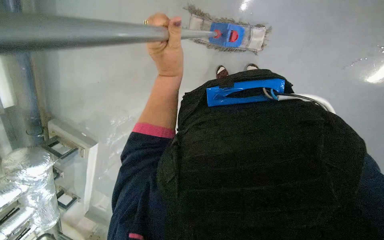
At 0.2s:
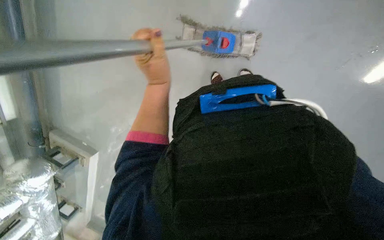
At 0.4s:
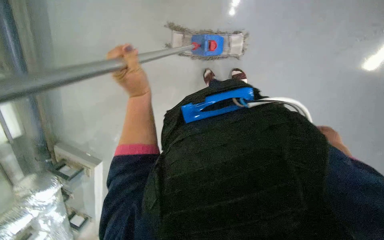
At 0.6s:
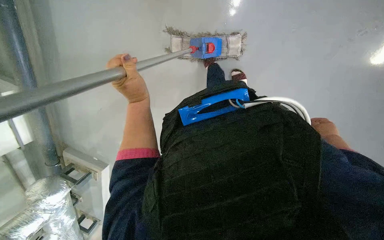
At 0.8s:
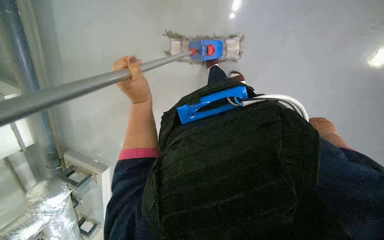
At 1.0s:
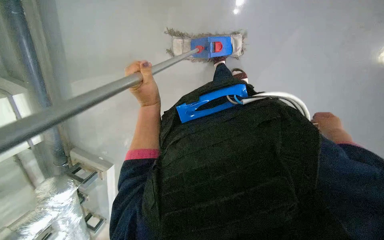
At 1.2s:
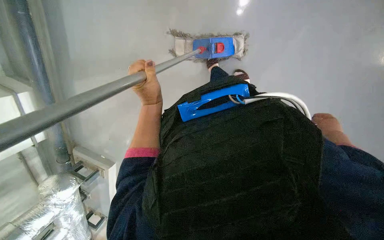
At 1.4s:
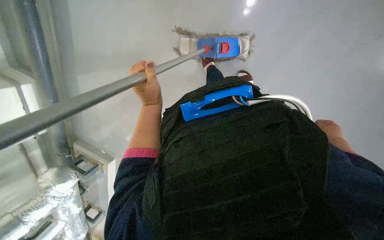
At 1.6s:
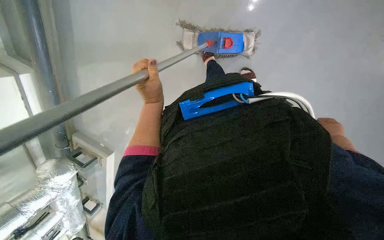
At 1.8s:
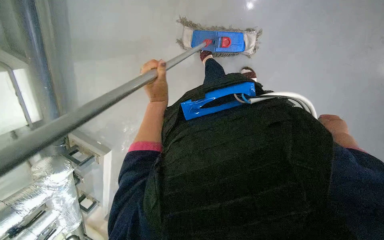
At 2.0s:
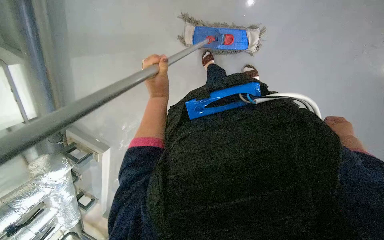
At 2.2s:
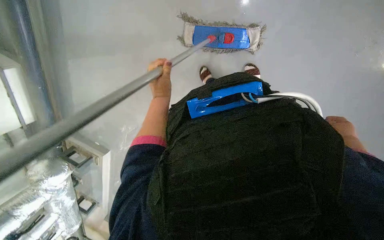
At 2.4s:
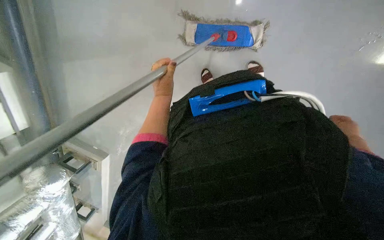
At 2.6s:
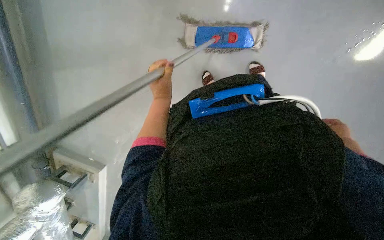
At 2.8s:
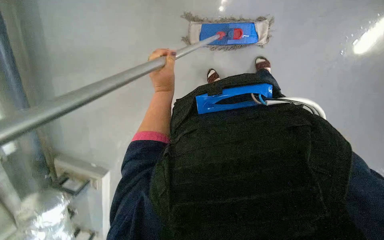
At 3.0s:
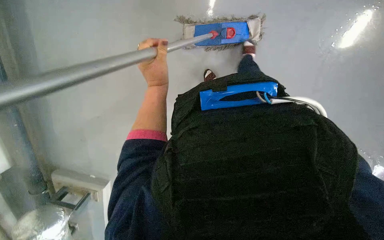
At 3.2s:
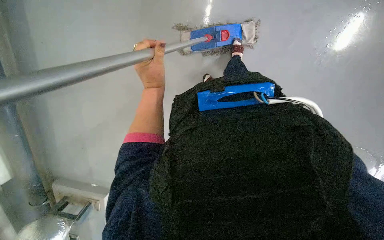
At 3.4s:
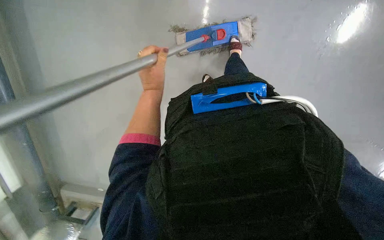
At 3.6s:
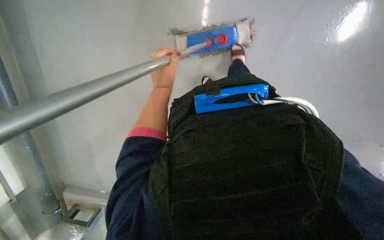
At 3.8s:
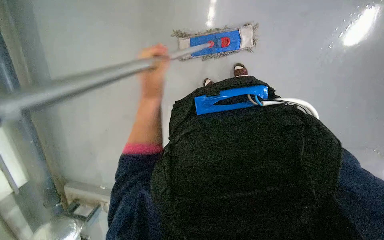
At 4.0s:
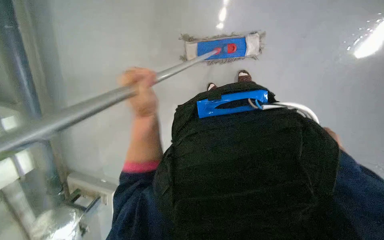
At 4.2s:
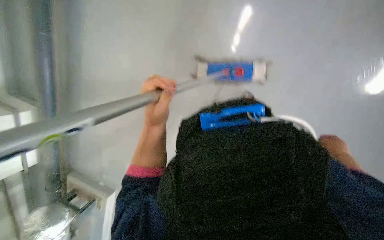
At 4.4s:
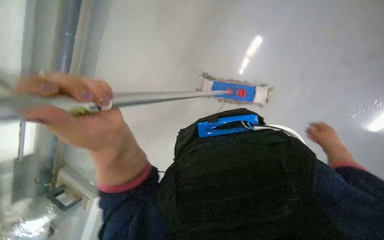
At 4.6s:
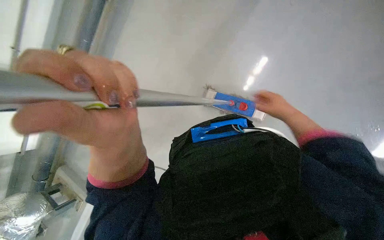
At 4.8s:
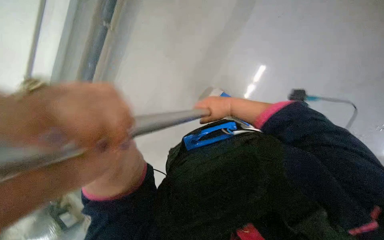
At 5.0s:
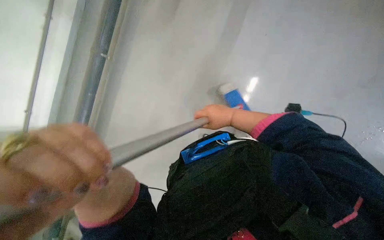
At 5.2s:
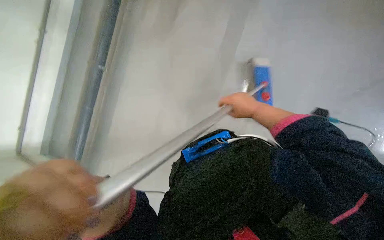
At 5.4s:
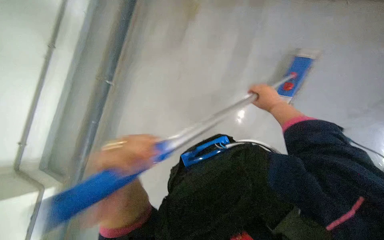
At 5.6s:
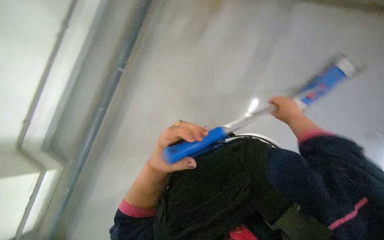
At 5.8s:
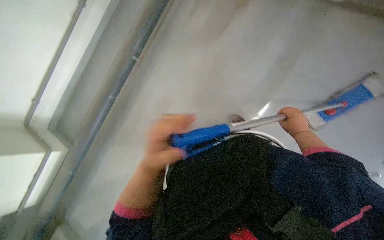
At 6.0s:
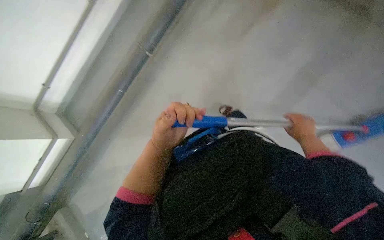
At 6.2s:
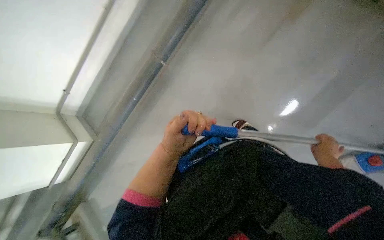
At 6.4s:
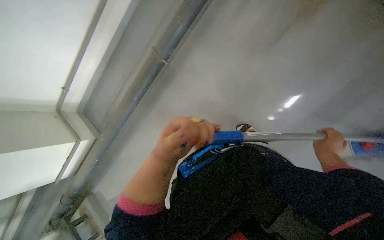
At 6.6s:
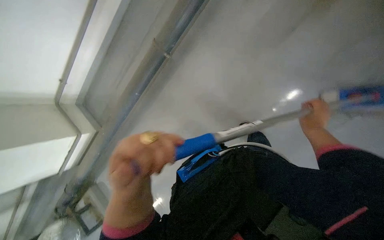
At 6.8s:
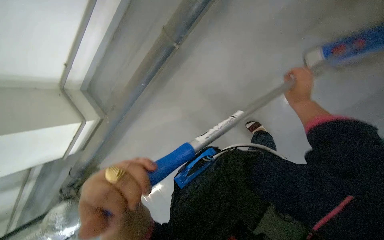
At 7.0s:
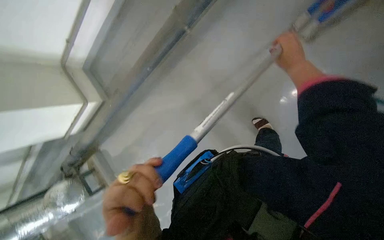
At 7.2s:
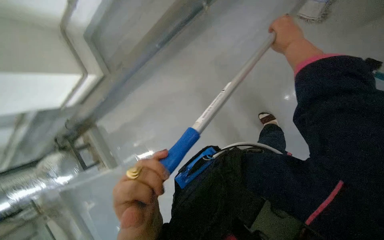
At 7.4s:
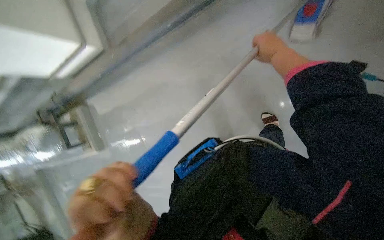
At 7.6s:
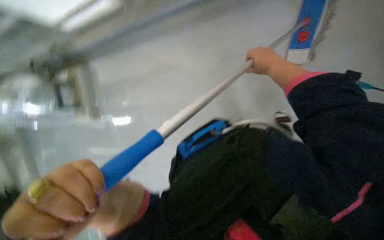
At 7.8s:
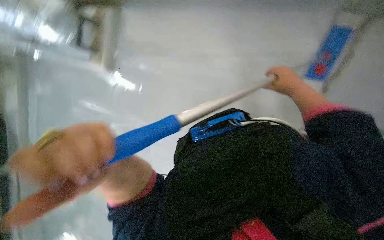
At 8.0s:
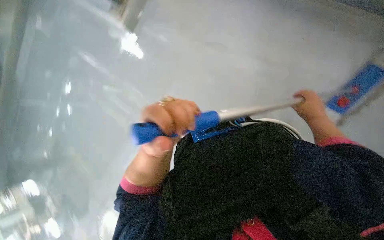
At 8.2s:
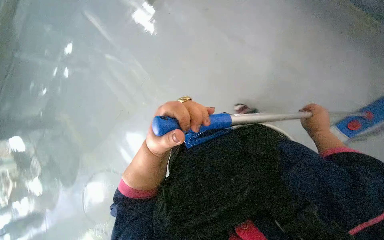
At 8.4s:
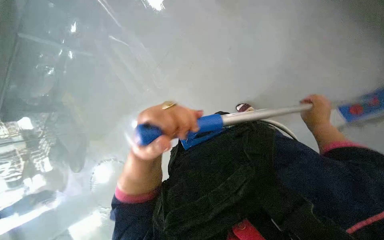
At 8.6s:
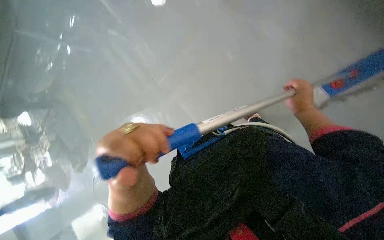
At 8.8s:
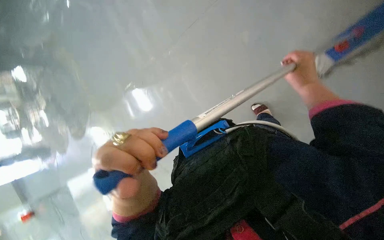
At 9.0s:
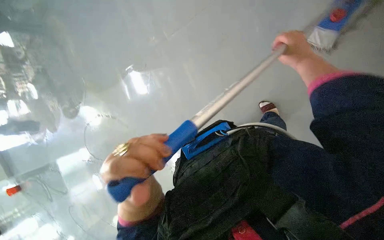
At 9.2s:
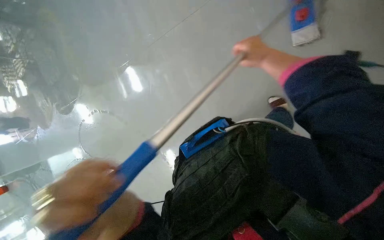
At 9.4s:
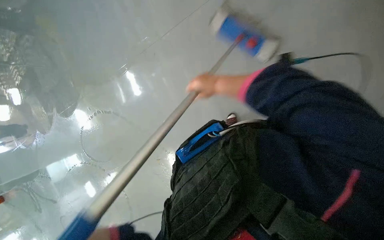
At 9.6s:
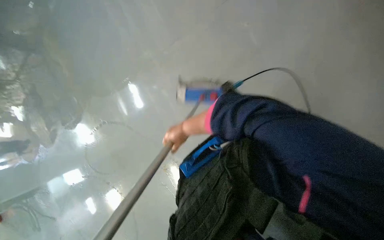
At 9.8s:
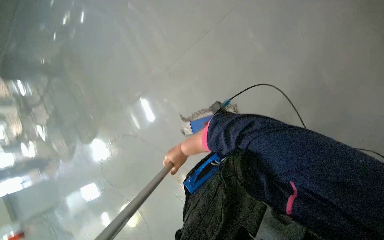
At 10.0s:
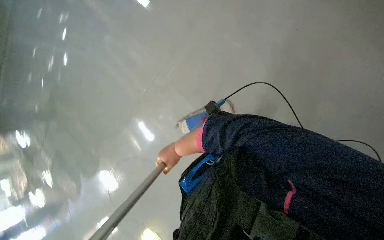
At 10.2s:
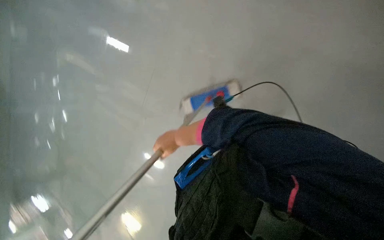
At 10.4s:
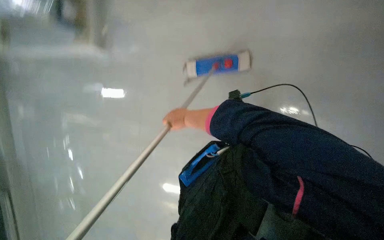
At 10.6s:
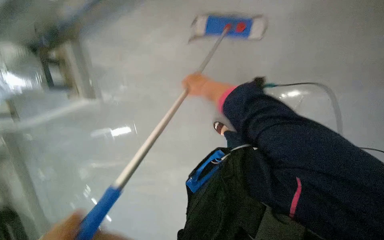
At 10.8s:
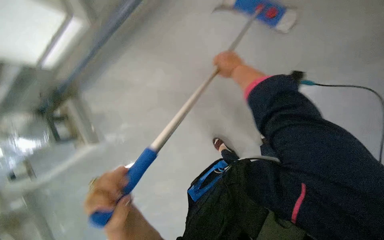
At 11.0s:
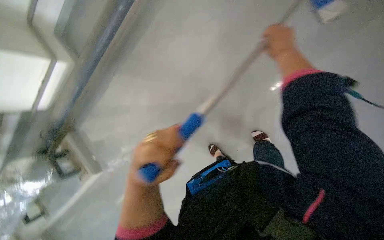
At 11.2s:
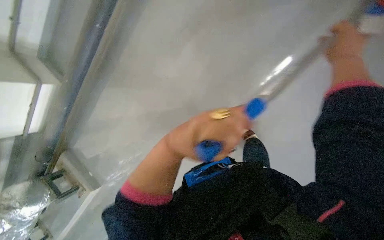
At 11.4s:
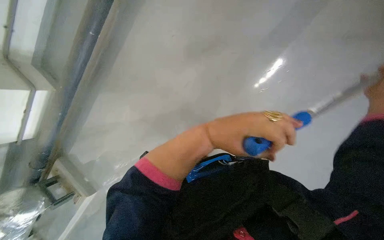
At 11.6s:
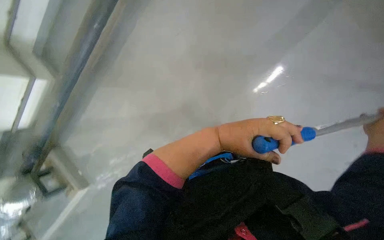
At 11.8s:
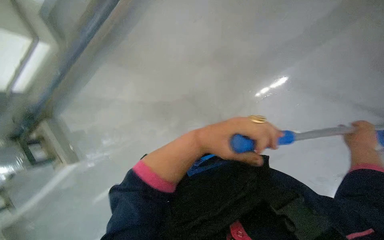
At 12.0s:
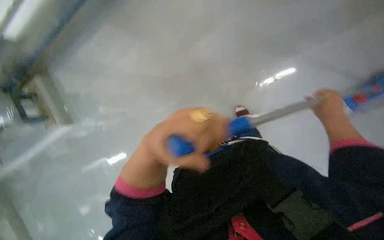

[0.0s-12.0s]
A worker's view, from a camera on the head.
Job: mopping floor.
The whole recording: Mopping the floor. The worker mops the floor with a flat mop, moving across different areas of the room.
0.0s to 1.6s: The left hand travels farther from the camera by roughly 10 cm.
3.0s to 4.4s: The wearer looks about 15 degrees further upward. The left hand goes approximately 50 cm nearer to the camera and down the picture.
4.4s to 6.0s: The left hand goes roughly 35 cm farther from the camera.
6.0s to 7.6s: The wearer looks roughly 20 degrees further downward. Everything in view rotates some 35 degrees clockwise.

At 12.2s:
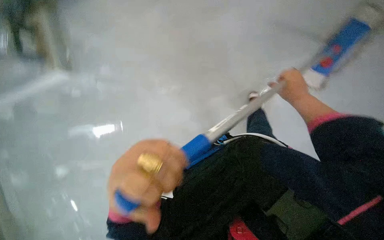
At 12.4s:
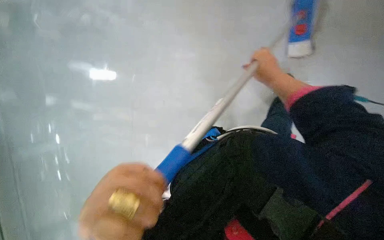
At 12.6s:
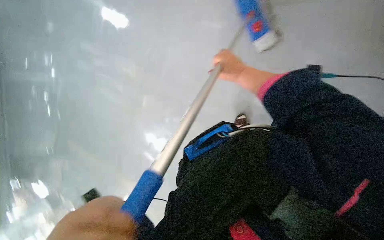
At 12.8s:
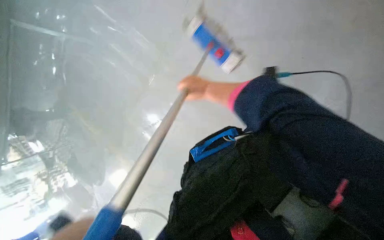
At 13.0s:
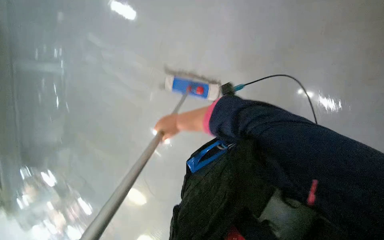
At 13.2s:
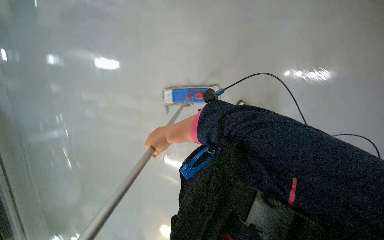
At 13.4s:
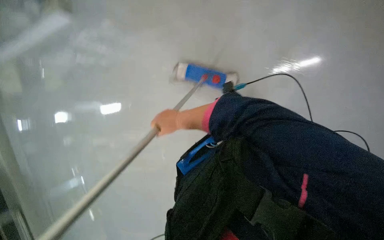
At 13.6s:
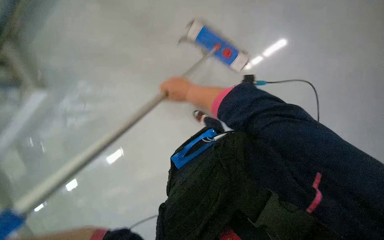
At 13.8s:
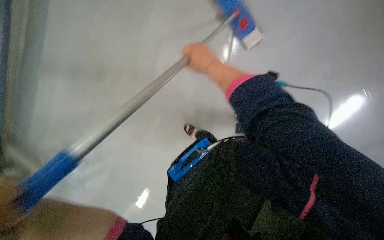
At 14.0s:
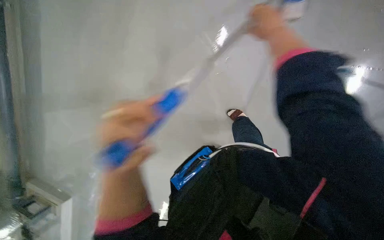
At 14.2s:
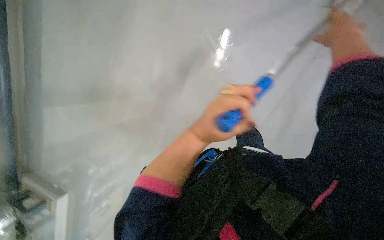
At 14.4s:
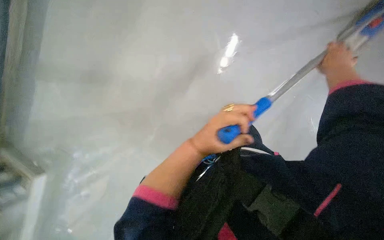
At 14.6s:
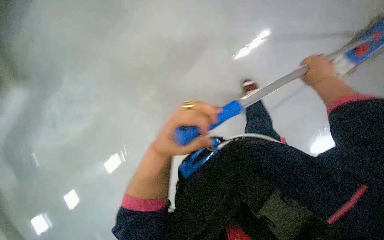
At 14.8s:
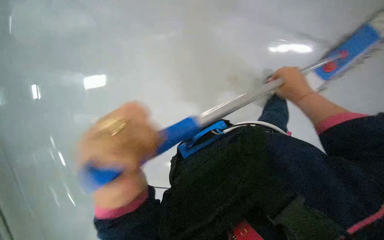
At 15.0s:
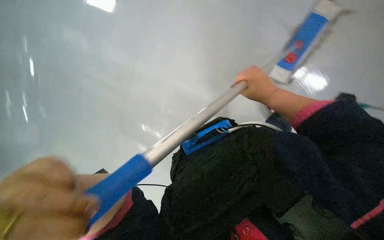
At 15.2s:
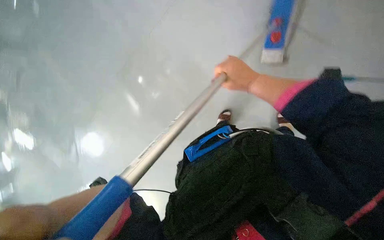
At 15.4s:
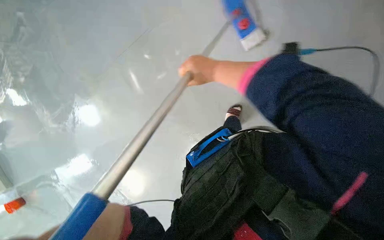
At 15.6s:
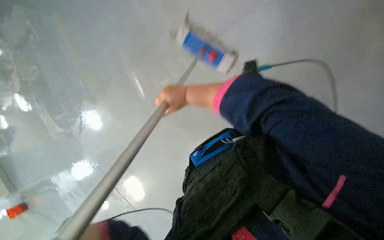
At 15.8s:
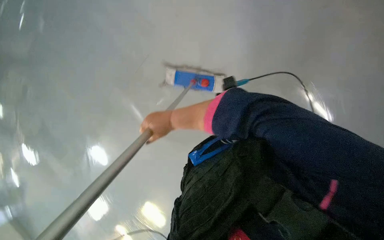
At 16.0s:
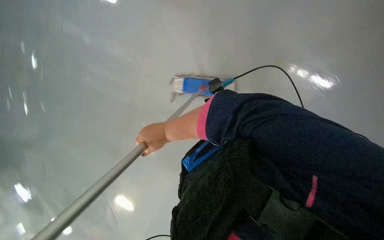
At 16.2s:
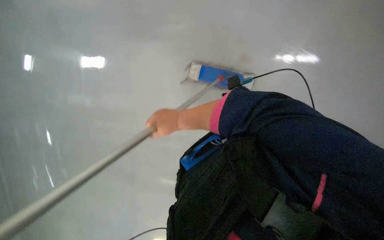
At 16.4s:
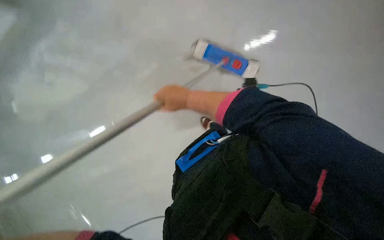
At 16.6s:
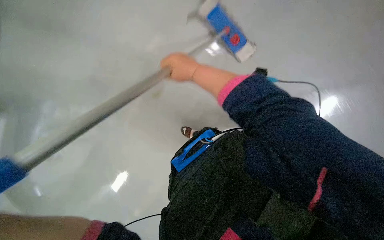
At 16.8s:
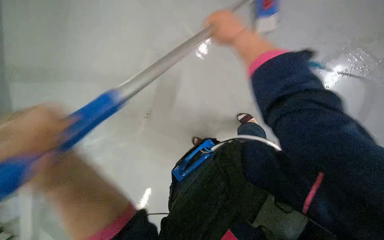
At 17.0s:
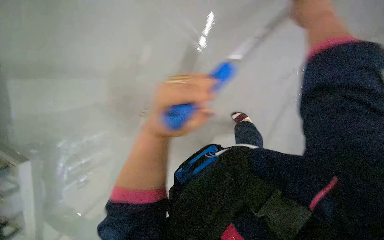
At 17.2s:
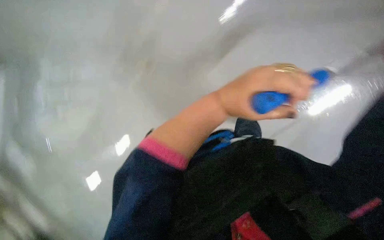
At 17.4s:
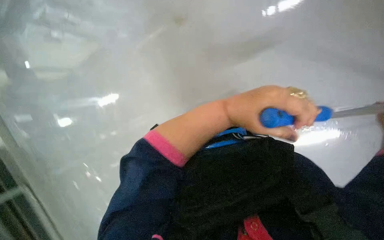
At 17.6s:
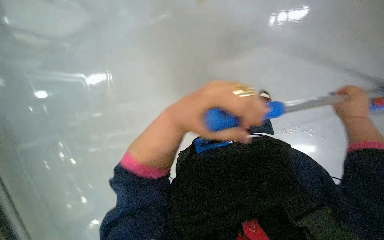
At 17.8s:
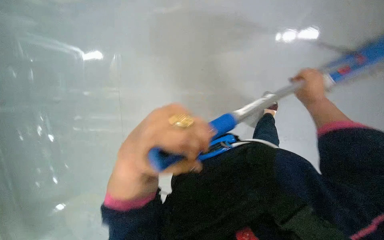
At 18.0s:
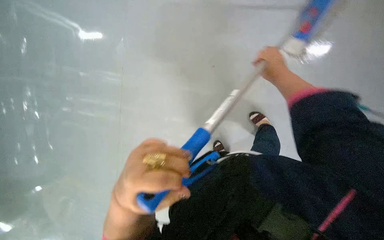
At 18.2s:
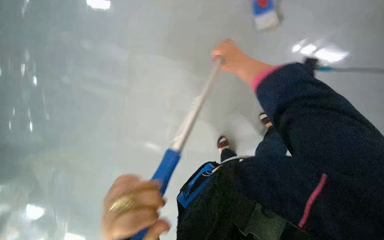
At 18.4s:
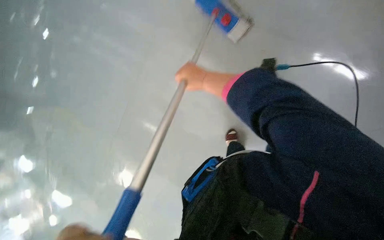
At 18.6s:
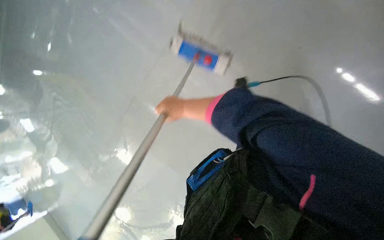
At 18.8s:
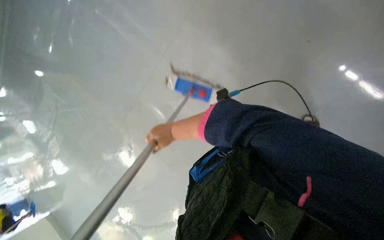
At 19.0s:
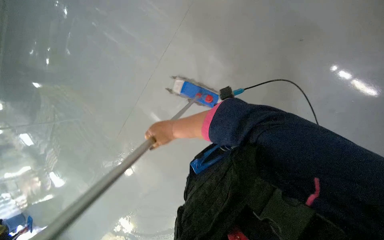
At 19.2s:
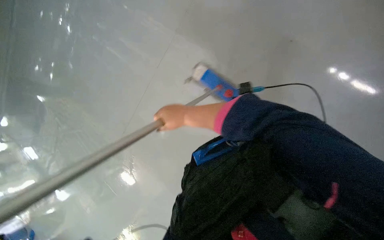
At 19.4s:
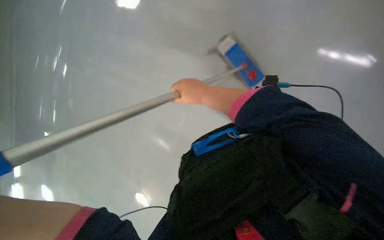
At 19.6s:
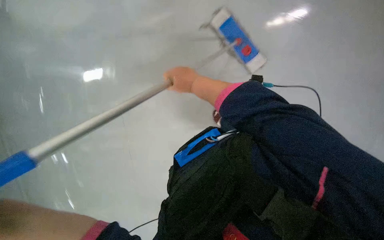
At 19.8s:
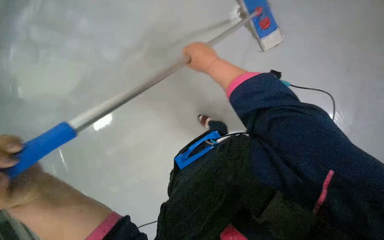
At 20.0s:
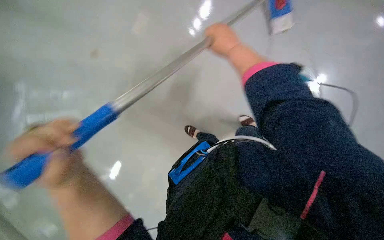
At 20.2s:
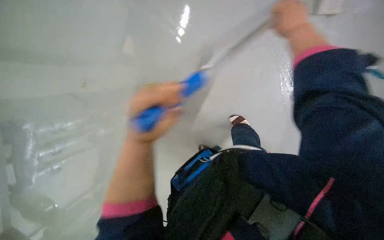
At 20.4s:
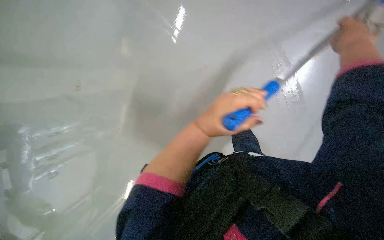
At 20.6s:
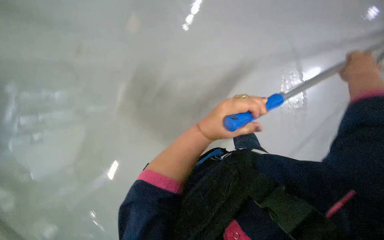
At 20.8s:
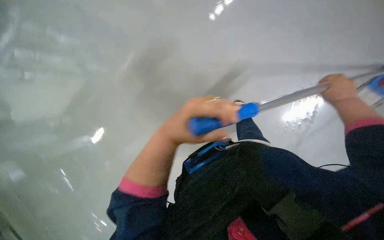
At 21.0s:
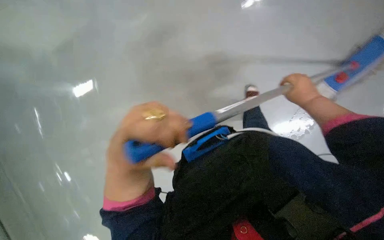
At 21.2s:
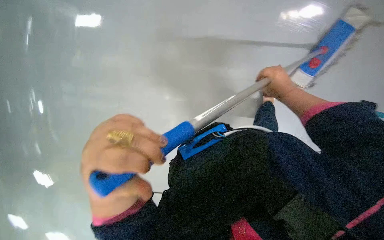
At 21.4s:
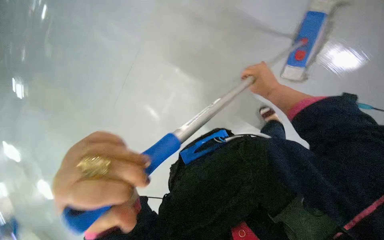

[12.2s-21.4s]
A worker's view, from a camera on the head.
Job: mopping floor.
The whole recording: Mopping the floor. The worker mops the floor with a flat mop, moving across different areas of the room.
12.2s to 13.8s: The right hand goes roughly 25 cm to the left and up the picture.
13.8s to 15.2s: The camera sweeps to the right, by about 20 degrees. The right hand reaches roughly 35 cm to the right, then returns.
15.2s to 16.8s: The camera pitches upward, by about 15 degrees. The right hand goes some 20 cm up the picture.
18.4s to 19.8s: The right hand moves roughly 25 cm down the picture and comes back.
19.8s to 21.4s: The right hand is displaced to the right by some 20 cm.
